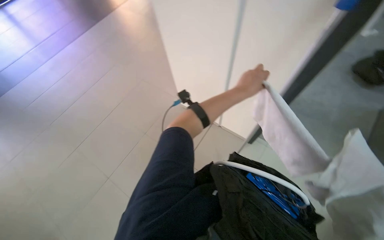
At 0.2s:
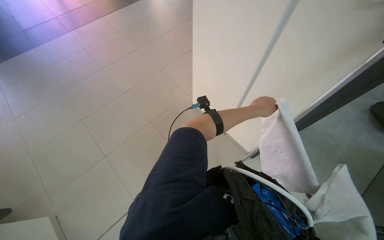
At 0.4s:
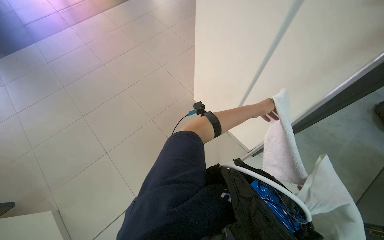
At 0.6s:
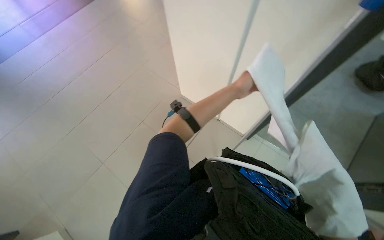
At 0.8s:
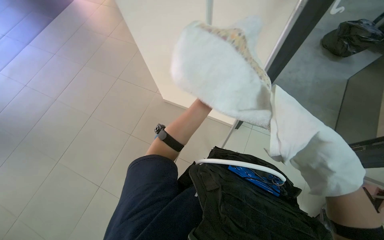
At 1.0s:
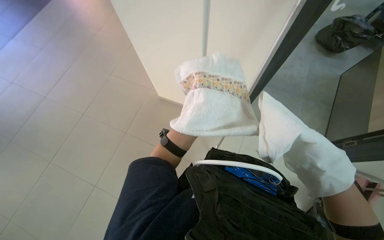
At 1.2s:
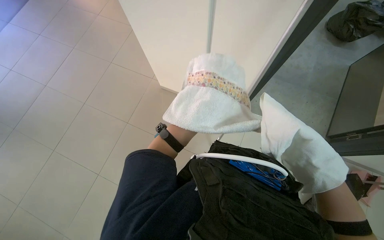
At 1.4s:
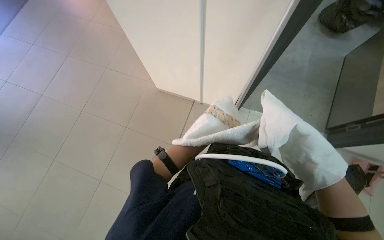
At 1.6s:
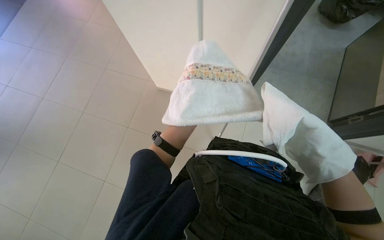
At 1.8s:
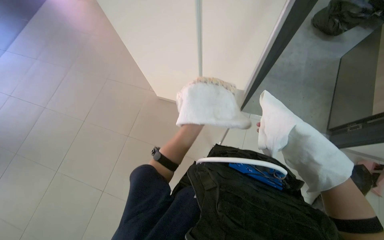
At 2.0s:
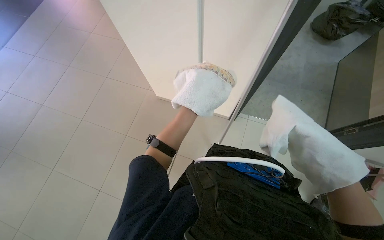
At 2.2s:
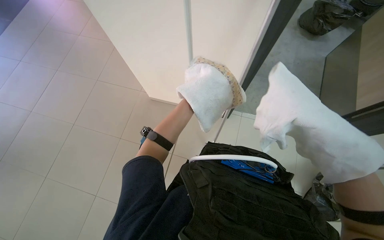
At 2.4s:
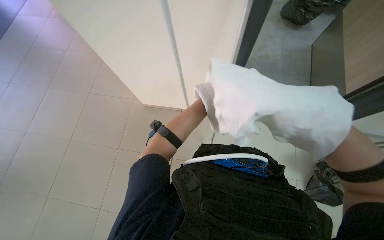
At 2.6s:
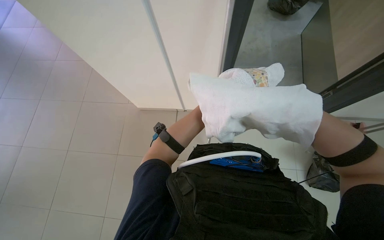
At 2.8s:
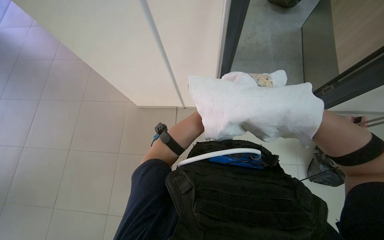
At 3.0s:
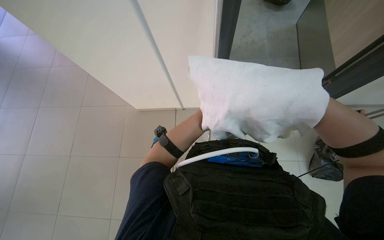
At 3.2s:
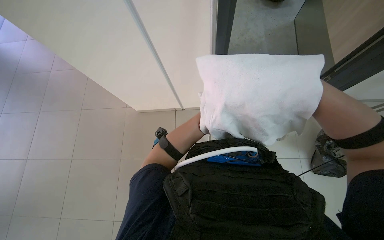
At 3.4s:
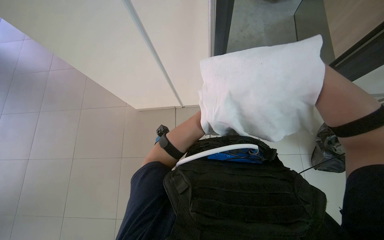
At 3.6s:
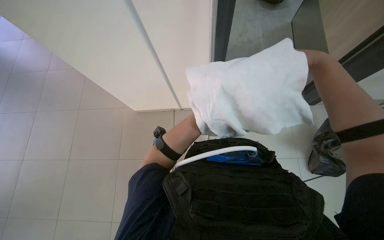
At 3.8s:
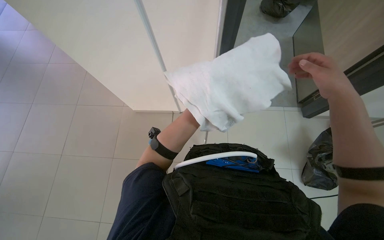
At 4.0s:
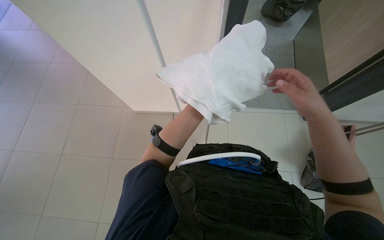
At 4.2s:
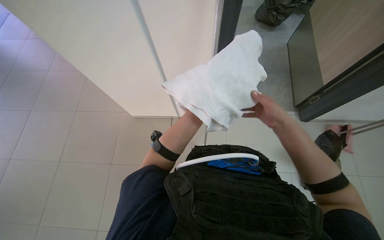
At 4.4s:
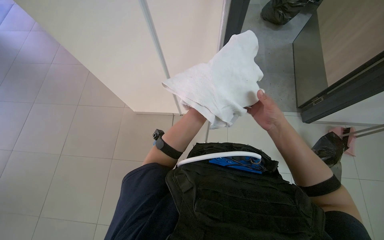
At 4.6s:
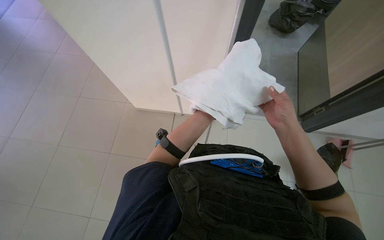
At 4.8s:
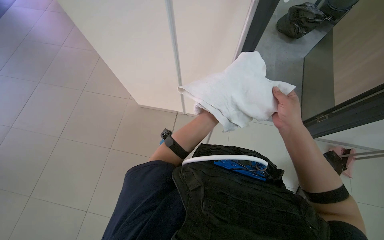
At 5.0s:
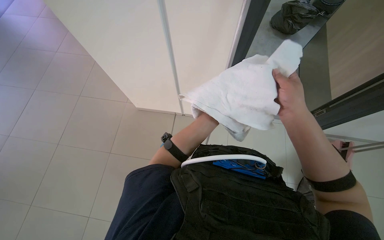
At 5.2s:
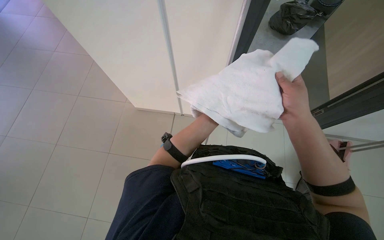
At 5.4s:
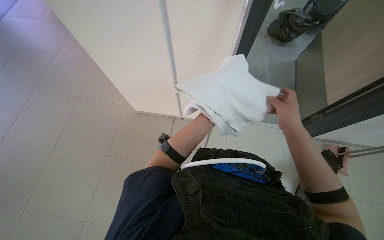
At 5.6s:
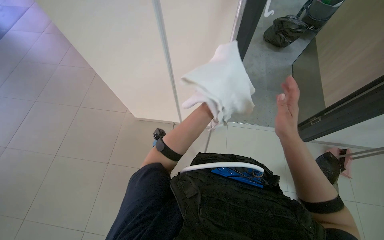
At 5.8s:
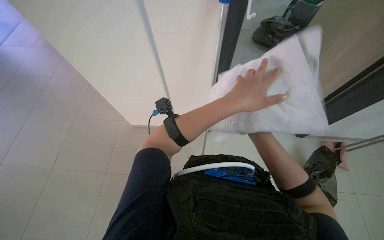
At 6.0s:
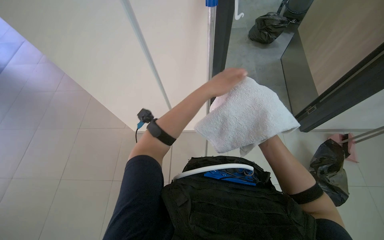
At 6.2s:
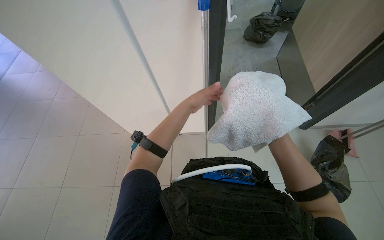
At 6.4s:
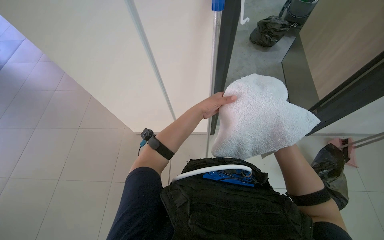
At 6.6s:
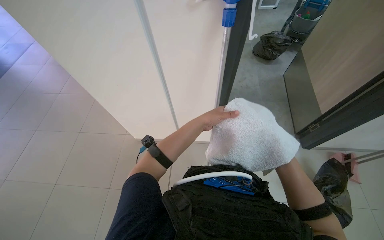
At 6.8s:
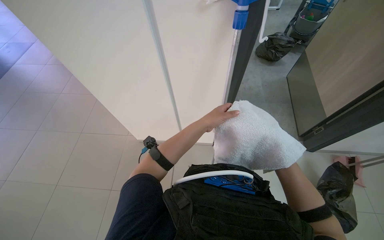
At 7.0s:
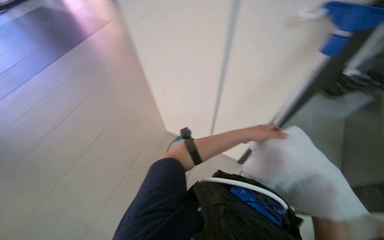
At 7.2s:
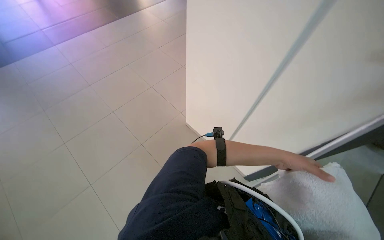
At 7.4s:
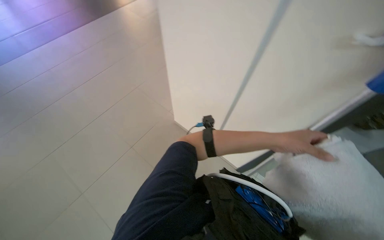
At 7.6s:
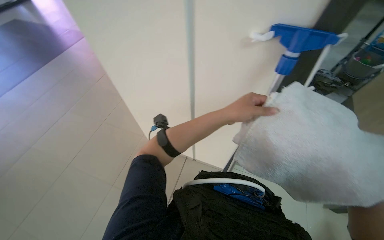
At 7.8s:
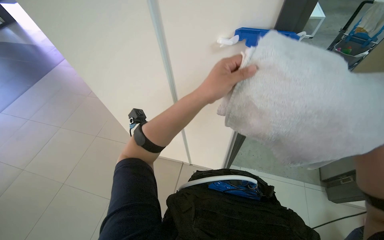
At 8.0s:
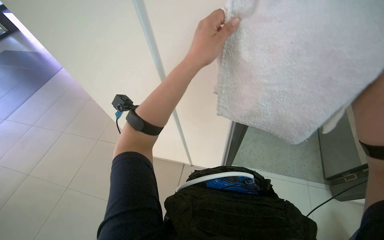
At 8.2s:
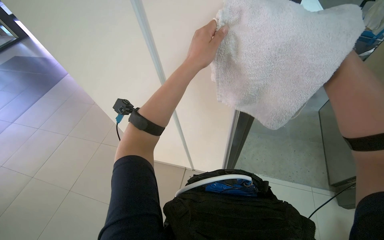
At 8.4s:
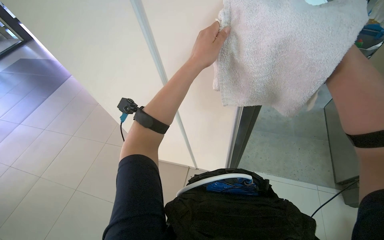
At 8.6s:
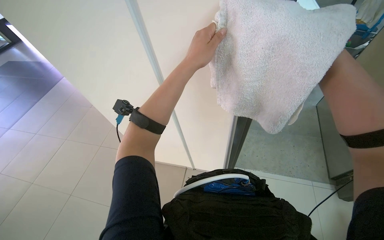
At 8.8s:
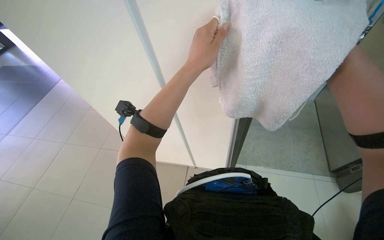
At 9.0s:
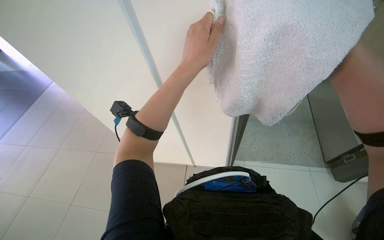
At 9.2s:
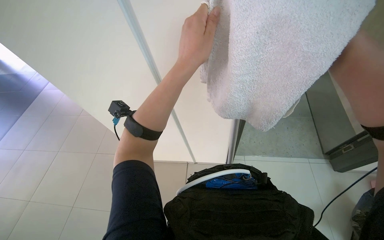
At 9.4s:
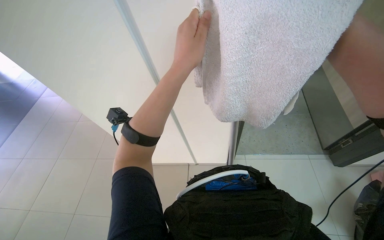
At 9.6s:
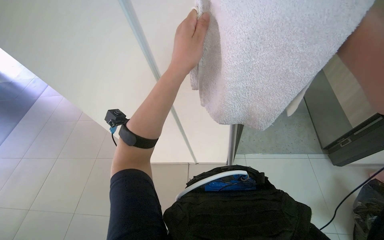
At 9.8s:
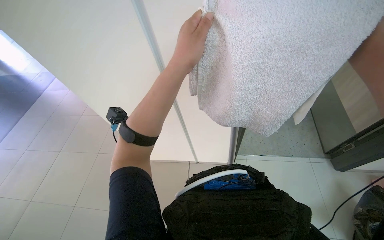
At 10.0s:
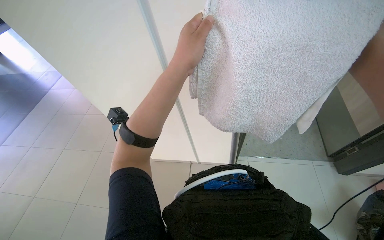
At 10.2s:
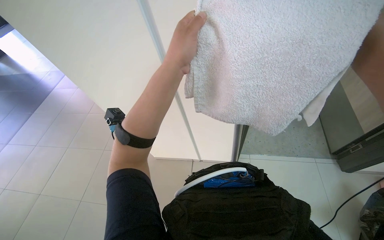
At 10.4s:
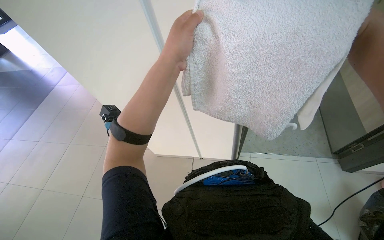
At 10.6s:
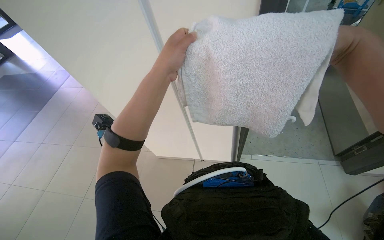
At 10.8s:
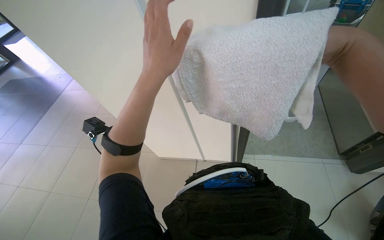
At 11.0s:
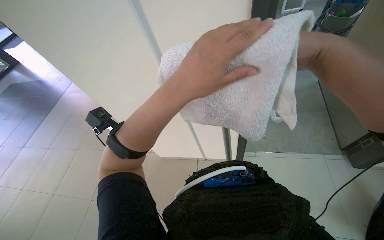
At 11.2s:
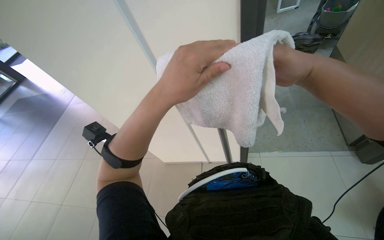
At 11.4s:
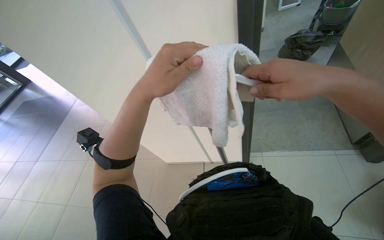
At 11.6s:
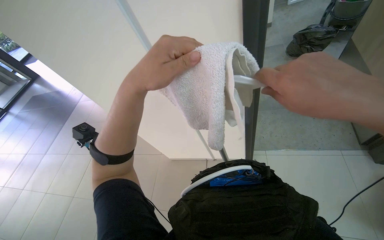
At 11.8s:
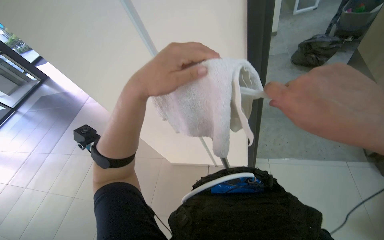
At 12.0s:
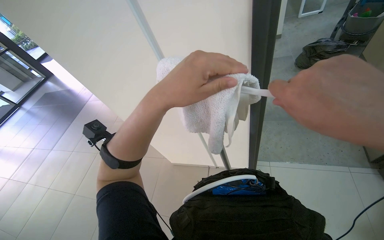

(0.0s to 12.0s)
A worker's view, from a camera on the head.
Job: preparing cleaning supplies.
The whole recording: Attaching cloth to cleaning pole. The worker attaches a white cloth to the end of a long cleaning pole.
4.4s - 6.0s: The left hand is displaced nearer to the camera and up the picture by roughly 15 cm, while the right hand is displaced down the picture by roughly 10 cm, and moves approximately 15 cm nearer to the camera and comes back.
6.0s - 7.6s: Everything in view rotates some 40 degrees clockwise.
7.6s - 9.0s: The left hand goes approximately 15 cm up the picture and nearer to the camera.

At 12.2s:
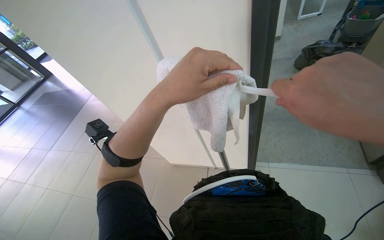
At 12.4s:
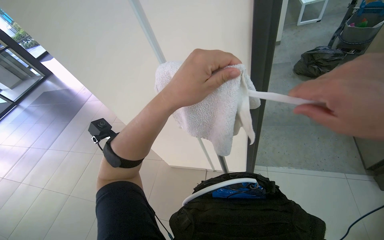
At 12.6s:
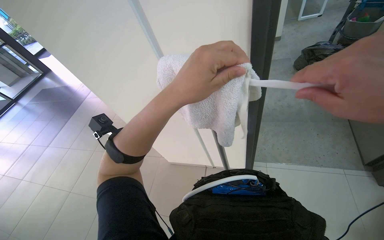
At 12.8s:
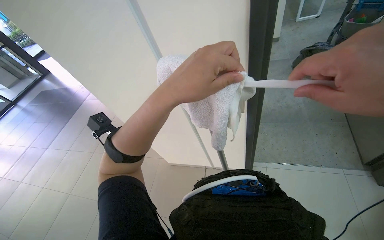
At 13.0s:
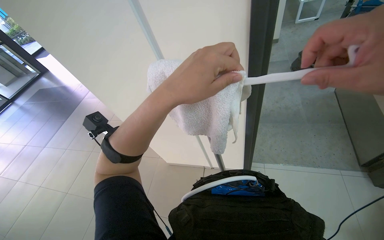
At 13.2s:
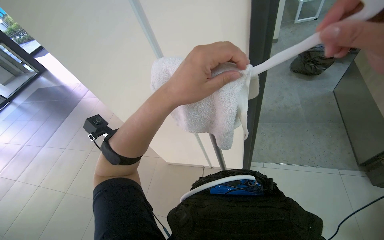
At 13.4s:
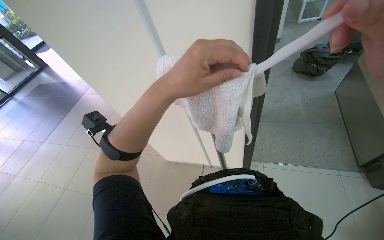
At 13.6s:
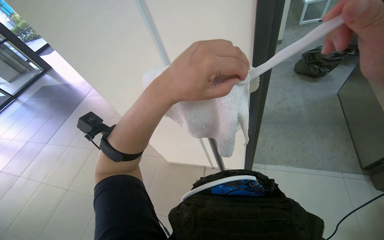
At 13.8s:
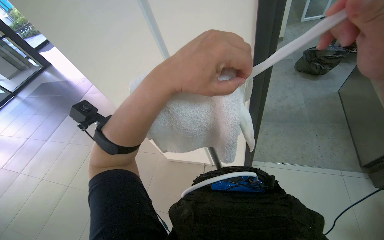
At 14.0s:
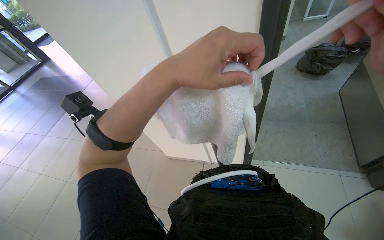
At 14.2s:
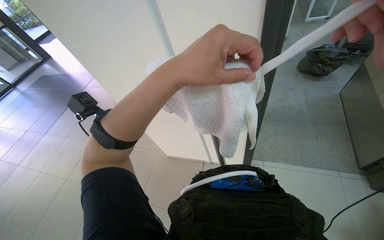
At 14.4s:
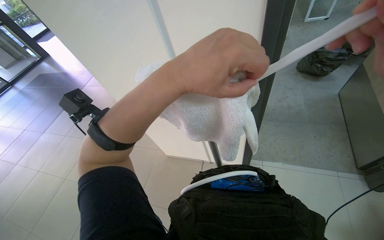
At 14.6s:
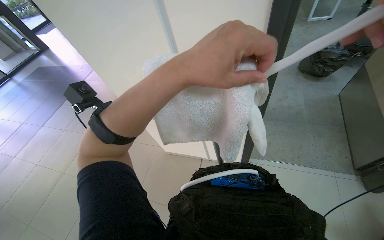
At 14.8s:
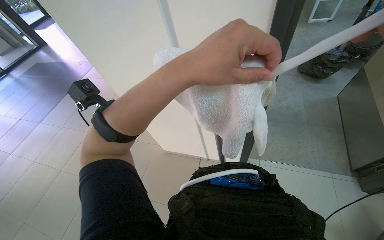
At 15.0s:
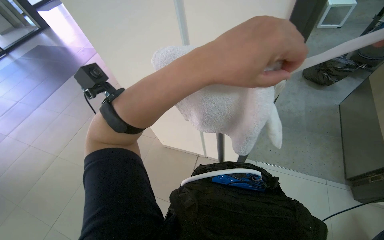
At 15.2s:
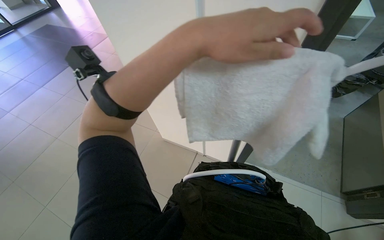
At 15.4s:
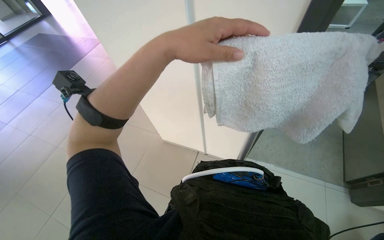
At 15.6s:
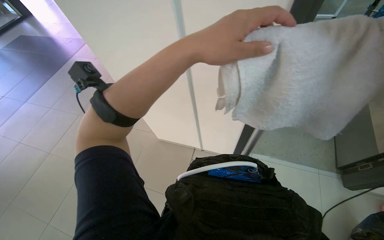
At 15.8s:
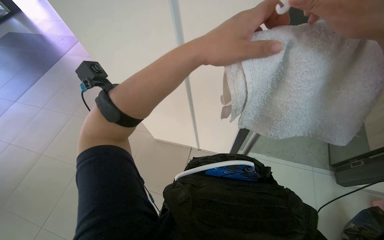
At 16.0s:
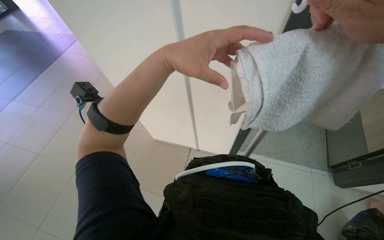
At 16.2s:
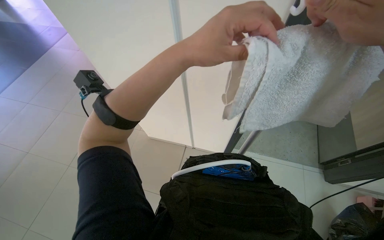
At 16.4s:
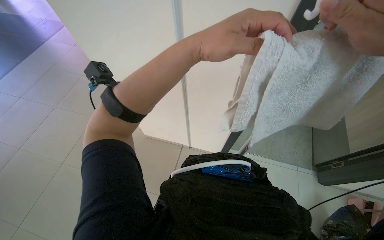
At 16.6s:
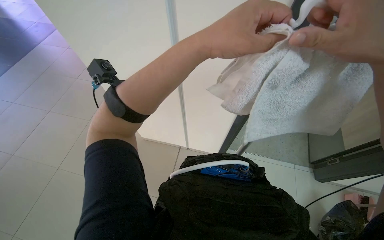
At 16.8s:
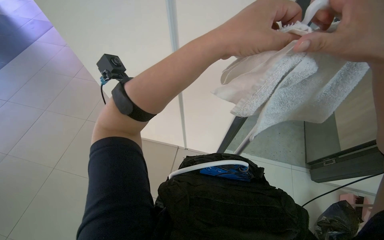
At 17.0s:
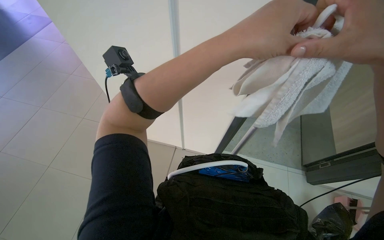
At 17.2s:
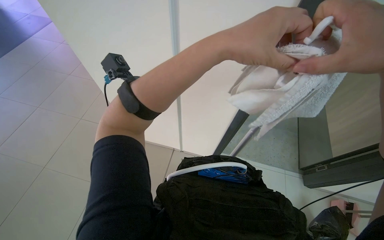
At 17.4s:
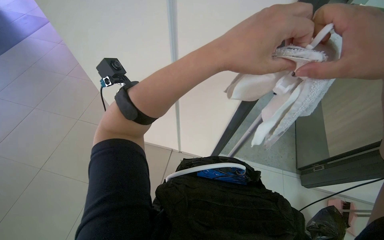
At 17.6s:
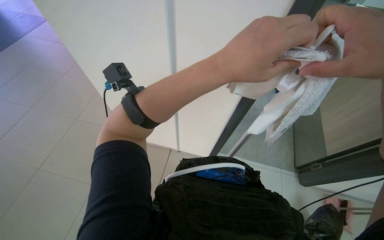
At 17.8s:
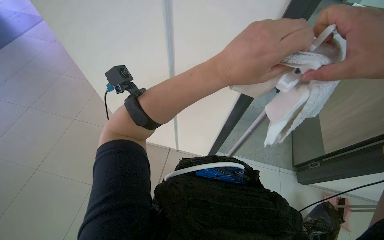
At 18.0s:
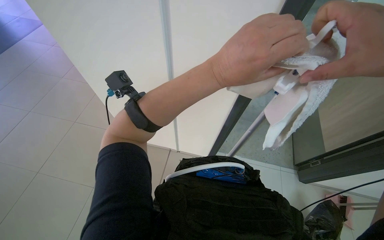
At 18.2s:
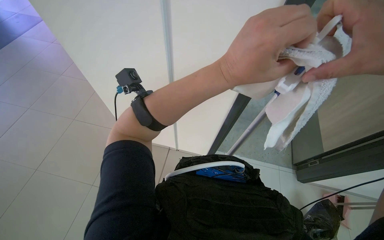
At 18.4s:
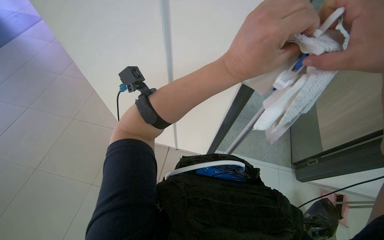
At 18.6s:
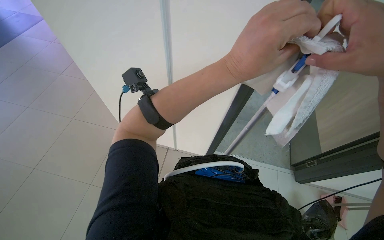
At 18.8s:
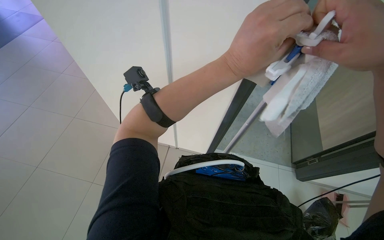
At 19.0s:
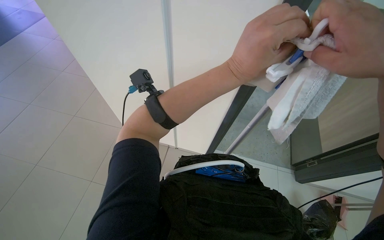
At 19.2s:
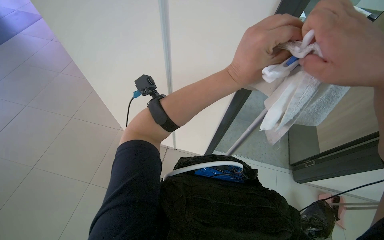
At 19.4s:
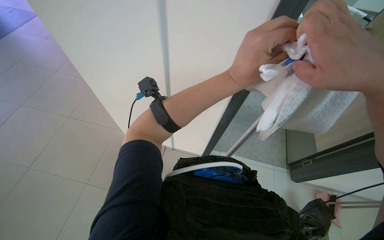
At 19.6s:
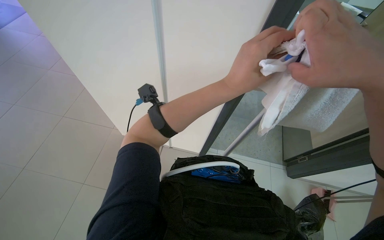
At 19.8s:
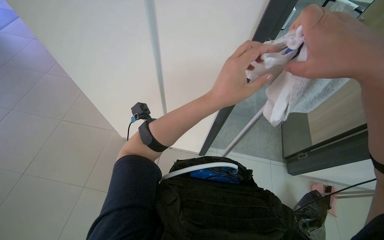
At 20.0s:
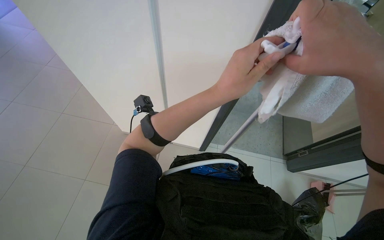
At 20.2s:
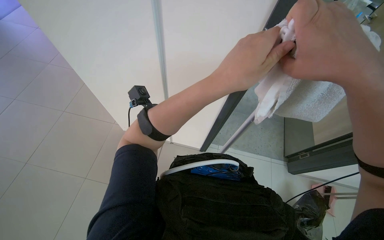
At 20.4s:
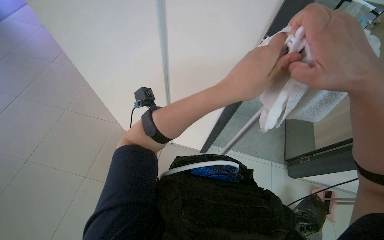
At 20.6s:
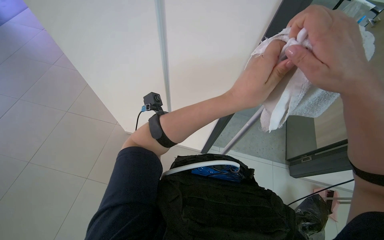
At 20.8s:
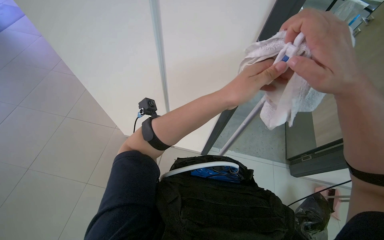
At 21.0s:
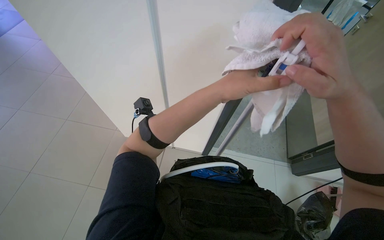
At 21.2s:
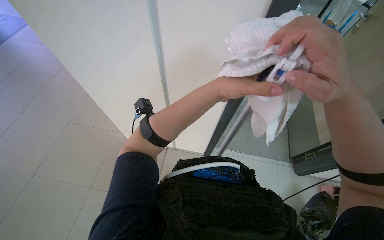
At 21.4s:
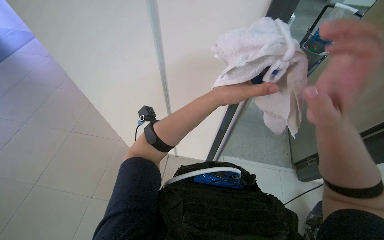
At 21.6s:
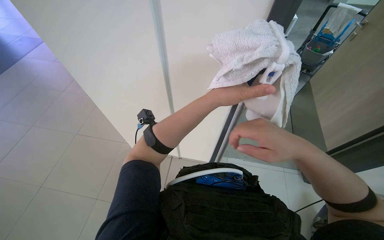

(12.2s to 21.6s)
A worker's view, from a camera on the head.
Job: preparing cleaning supplies.
The whole recording: Attaching cloth to cleaning pole. The worker attaches a white cloth to the end of a long cleaning pole.
15.4s - 17.0s: The left hand shifts about 10 cm to the right.
20.0s - 21.6s: The right hand travels down the picture and farther from the camera by some 15 cm.
